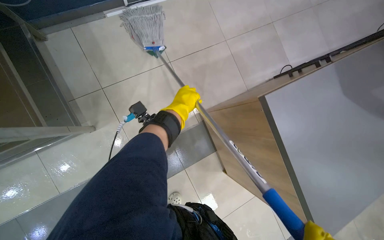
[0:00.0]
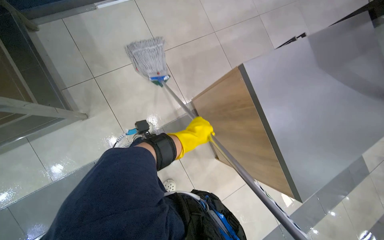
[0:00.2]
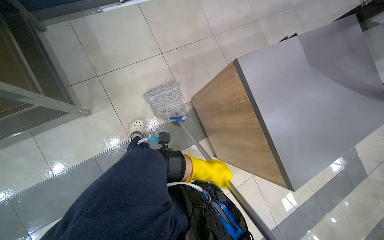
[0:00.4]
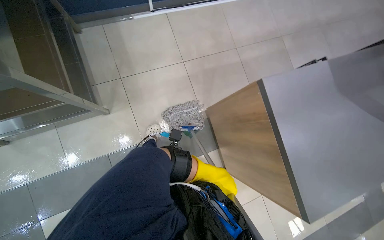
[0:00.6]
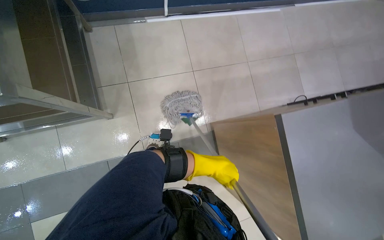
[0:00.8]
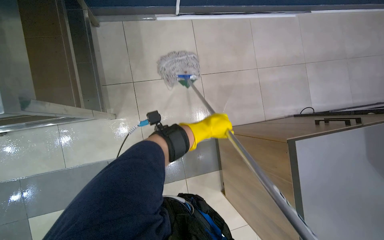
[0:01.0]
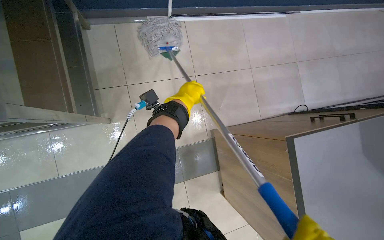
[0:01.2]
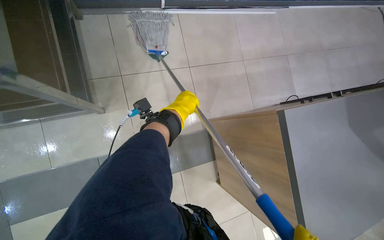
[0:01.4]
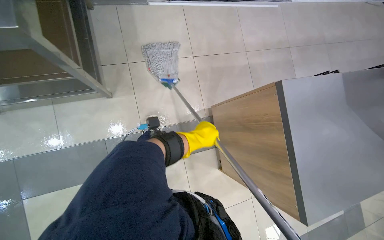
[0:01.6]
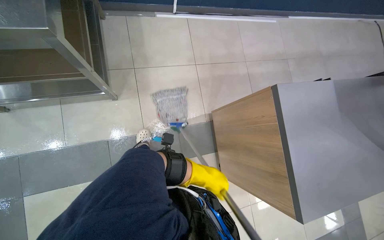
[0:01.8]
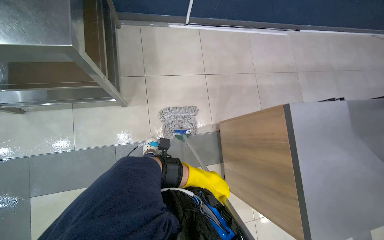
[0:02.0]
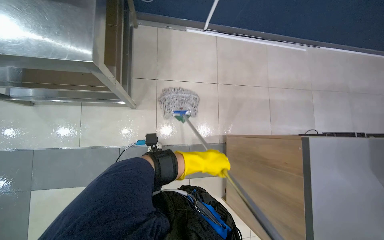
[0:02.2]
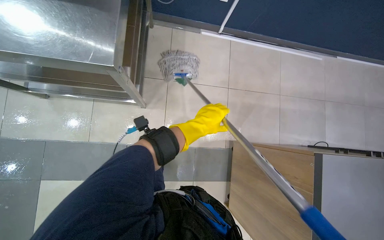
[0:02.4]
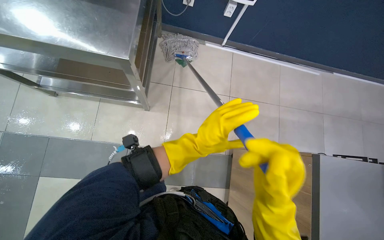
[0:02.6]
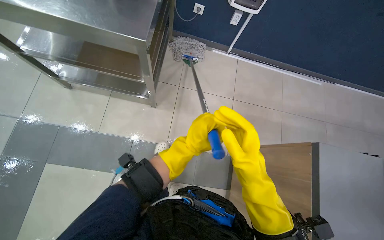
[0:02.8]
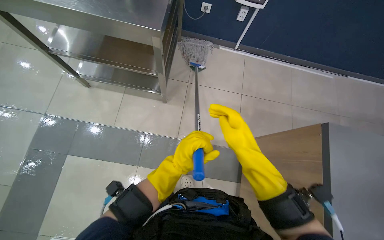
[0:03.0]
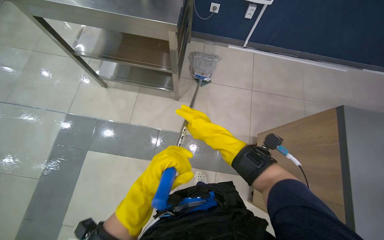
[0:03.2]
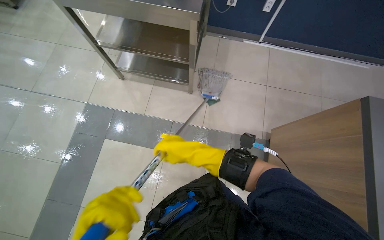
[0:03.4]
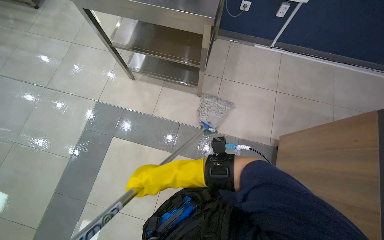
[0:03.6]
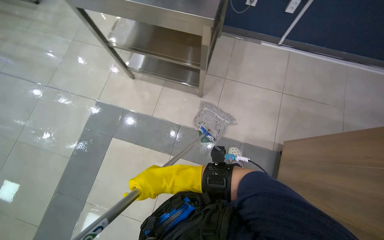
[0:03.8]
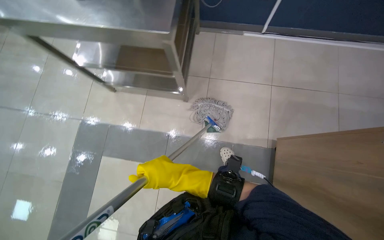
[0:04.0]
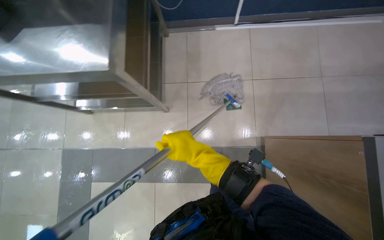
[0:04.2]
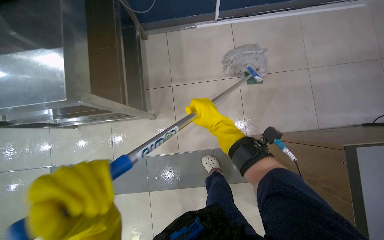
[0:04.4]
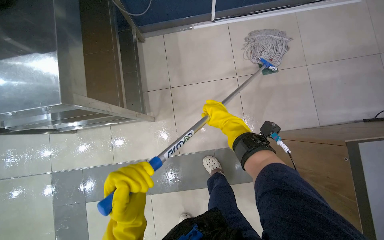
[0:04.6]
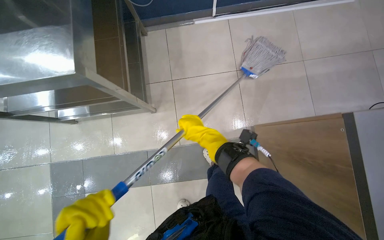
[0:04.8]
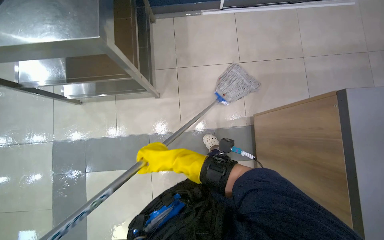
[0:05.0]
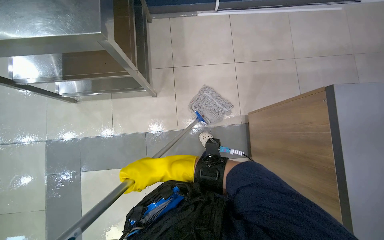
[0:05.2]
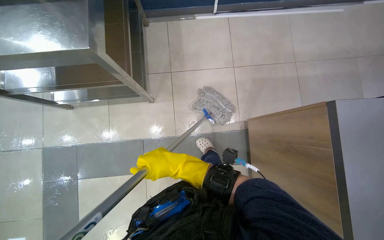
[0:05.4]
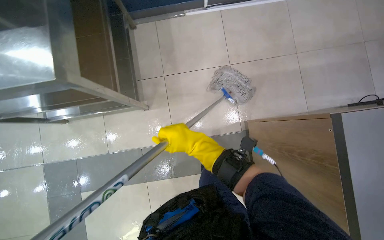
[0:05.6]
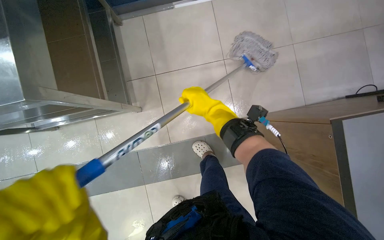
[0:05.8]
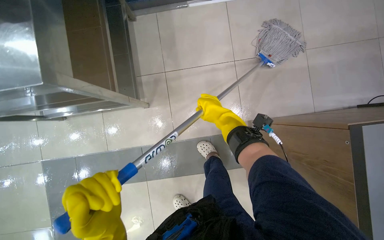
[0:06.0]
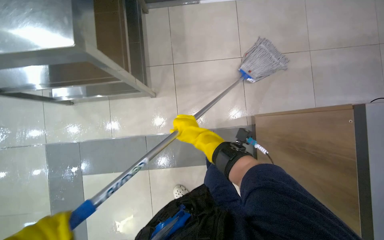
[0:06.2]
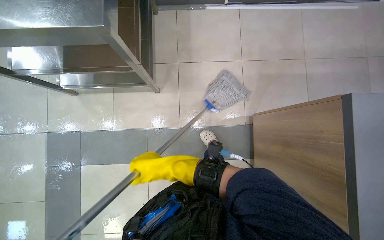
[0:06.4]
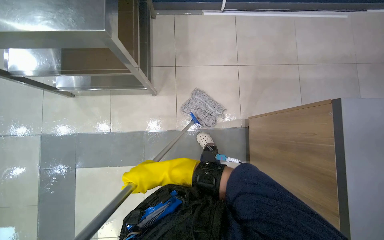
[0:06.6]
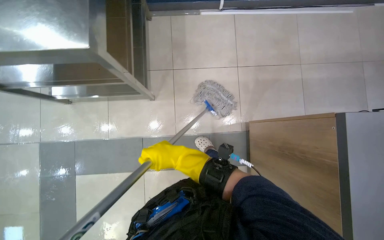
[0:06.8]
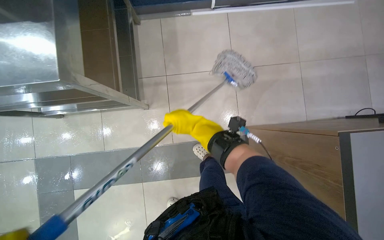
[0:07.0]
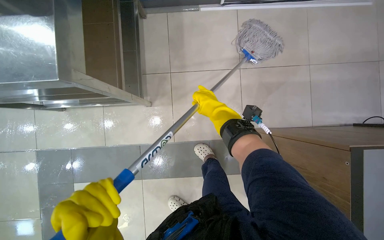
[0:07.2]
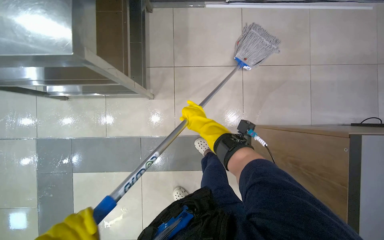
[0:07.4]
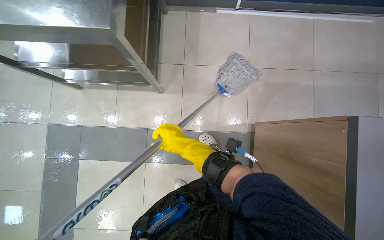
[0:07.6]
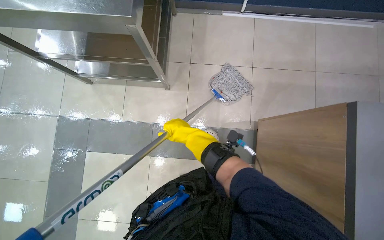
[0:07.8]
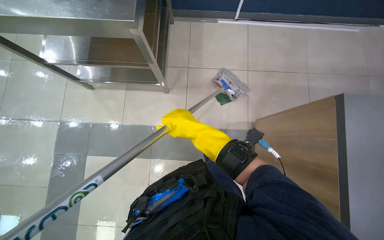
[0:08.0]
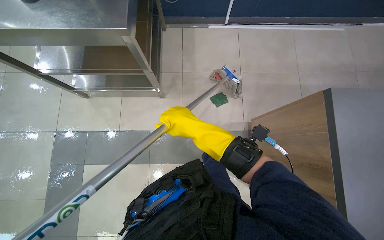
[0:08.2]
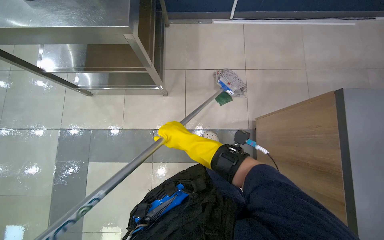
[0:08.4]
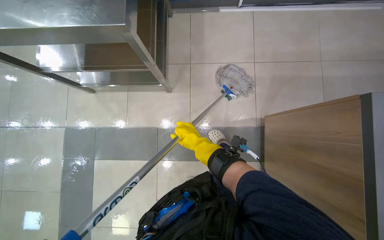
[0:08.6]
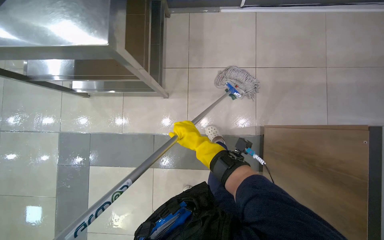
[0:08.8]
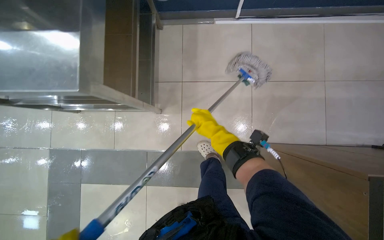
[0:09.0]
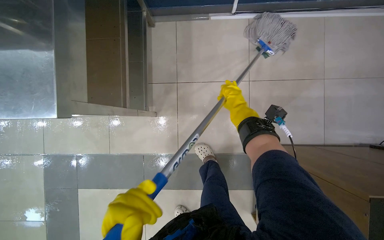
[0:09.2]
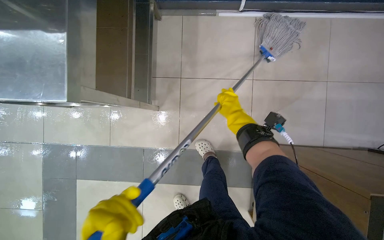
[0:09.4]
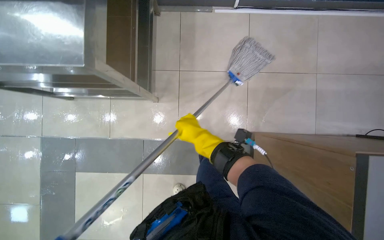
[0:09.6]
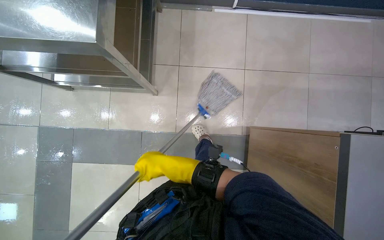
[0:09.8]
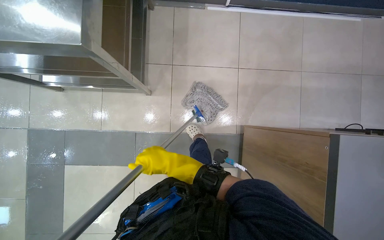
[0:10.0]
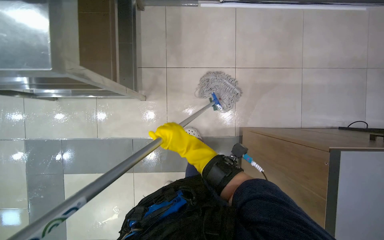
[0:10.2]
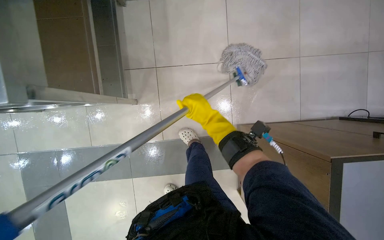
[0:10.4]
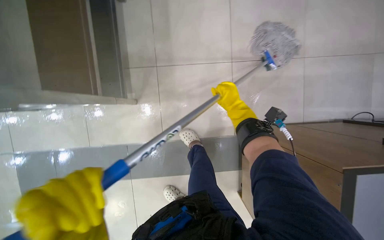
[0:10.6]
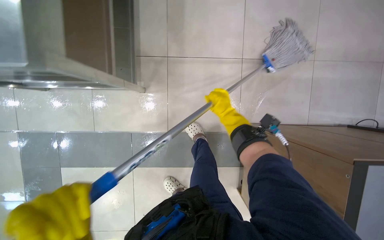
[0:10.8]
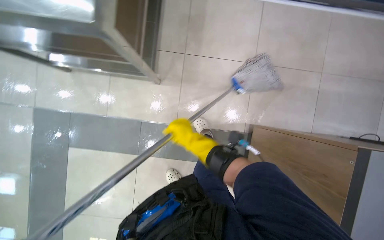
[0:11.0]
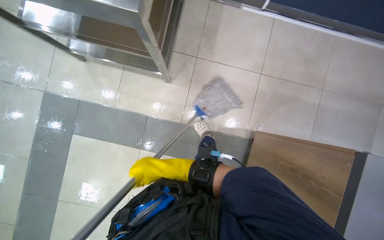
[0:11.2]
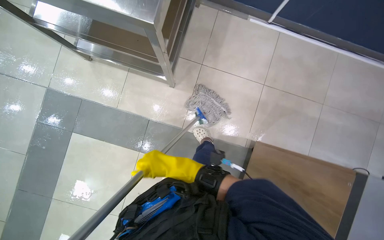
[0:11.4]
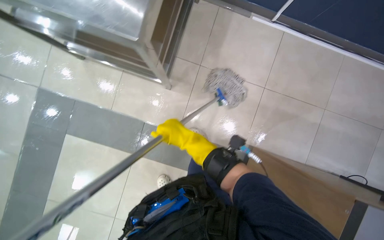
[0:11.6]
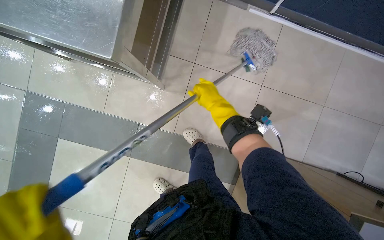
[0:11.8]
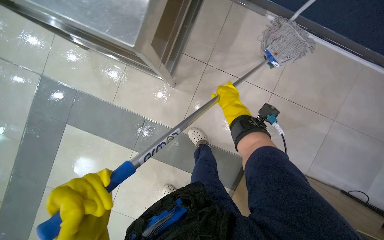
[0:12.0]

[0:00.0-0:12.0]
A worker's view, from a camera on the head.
Job: mopping floor.
The whole recording: Mopping cafeteria floor. The worker mops the tiled floor of the cafeteria with a string mop.
0:00.0 to 0:01.6: The left hand moves up and down the picture over roughly 25 cm, changing direction 2 times.
0:01.6 to 0:03.0: The view tips upward by approximately 15 degrees. The left hand is displaced nearer to the camera and down the picture by approximately 20 cm.
0:03.0 to 0:04.4: The right hand moves farther from the camera and up the picture, about 30 cm, and reaches approximately 40 cm to the left, then returns.
0:04.4 to 0:06.0: The right hand goes to the left and returns, about 20 cm each way.
0:06.0 to 0:07.6: The right hand swings left and right, some 25 cm each way, with 2 reversals.
0:07.6 to 0:09.0: The right hand goes some 20 cm to the right.
0:09.0 to 0:10.4: The right hand swings left and right, about 25 cm each way, with 2 reversals.
0:10.4 to 0:12.0: The right hand goes left and right, some 30 cm each way, reversing 2 times.

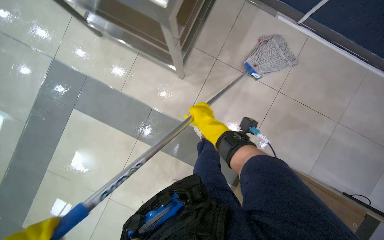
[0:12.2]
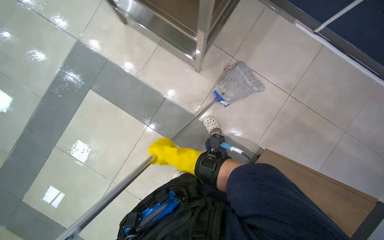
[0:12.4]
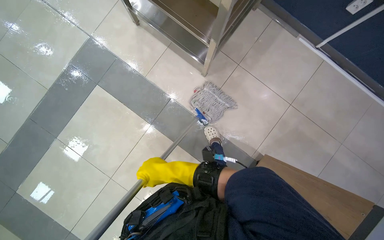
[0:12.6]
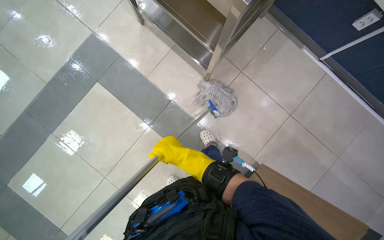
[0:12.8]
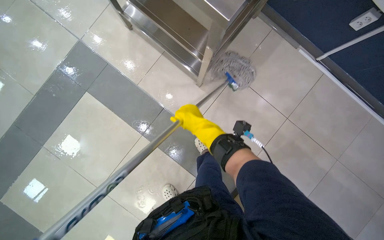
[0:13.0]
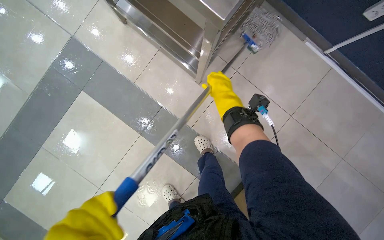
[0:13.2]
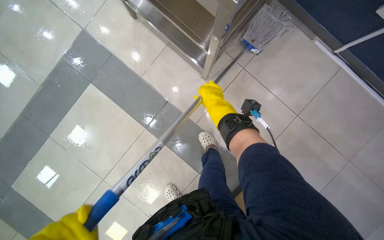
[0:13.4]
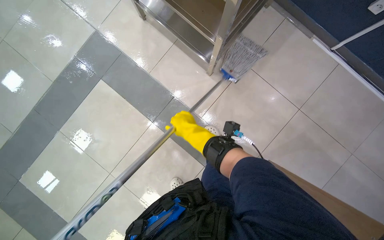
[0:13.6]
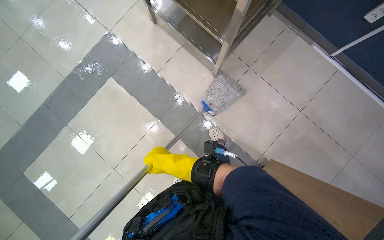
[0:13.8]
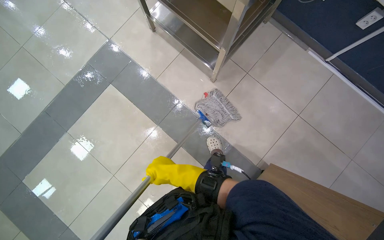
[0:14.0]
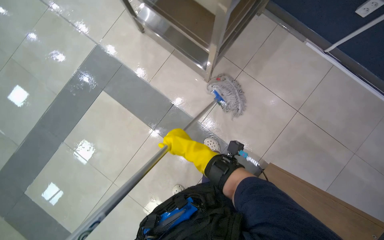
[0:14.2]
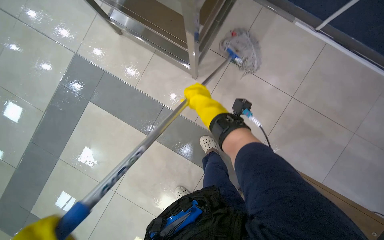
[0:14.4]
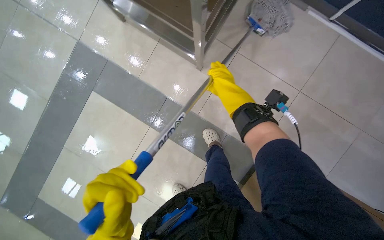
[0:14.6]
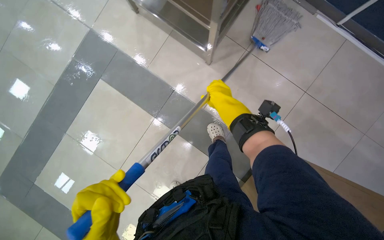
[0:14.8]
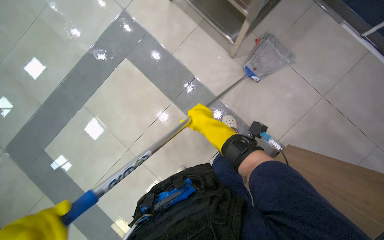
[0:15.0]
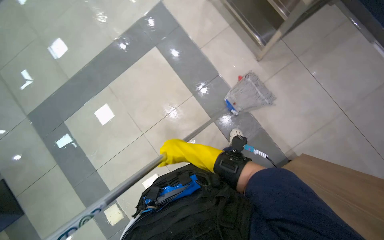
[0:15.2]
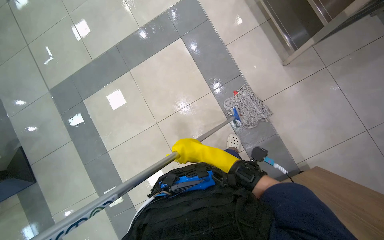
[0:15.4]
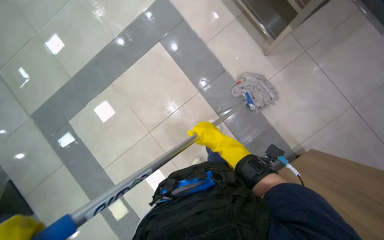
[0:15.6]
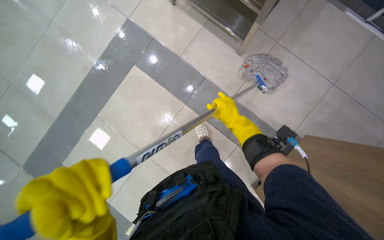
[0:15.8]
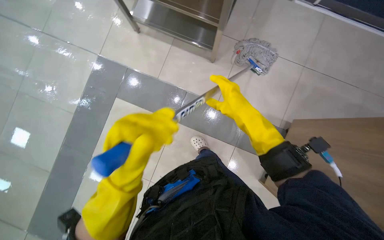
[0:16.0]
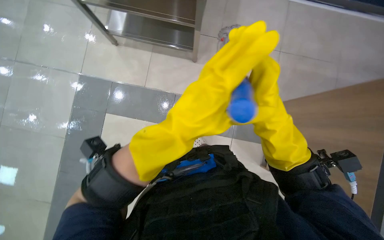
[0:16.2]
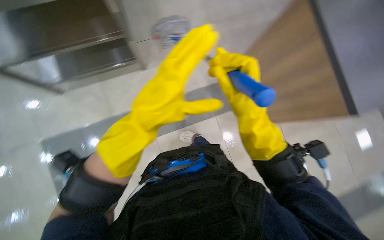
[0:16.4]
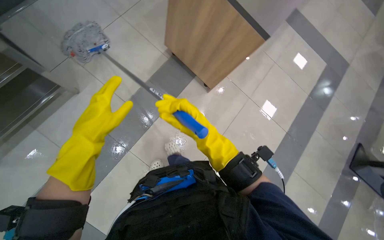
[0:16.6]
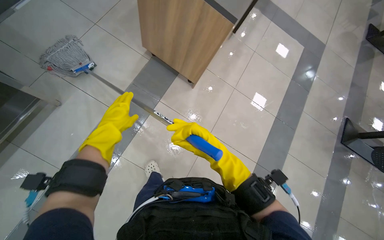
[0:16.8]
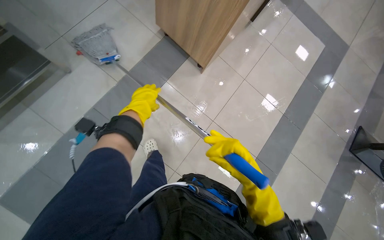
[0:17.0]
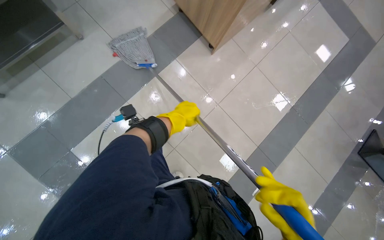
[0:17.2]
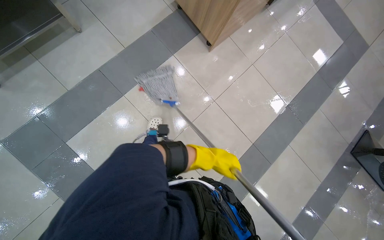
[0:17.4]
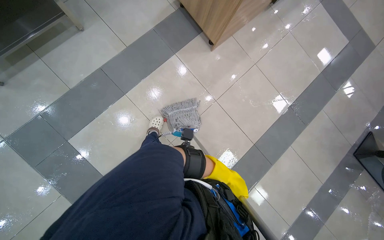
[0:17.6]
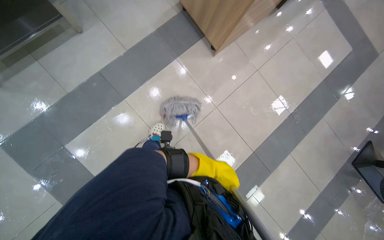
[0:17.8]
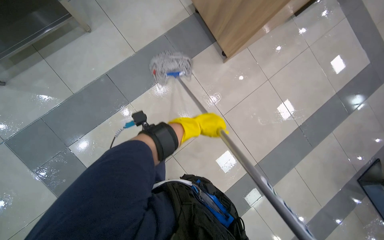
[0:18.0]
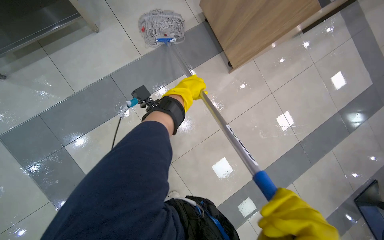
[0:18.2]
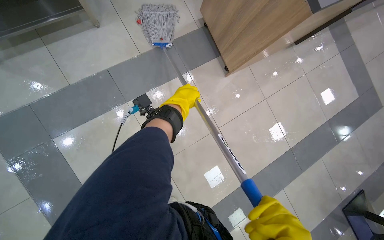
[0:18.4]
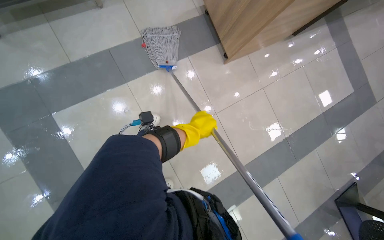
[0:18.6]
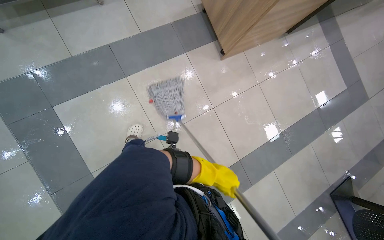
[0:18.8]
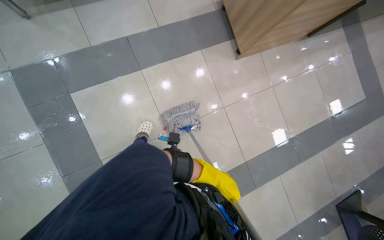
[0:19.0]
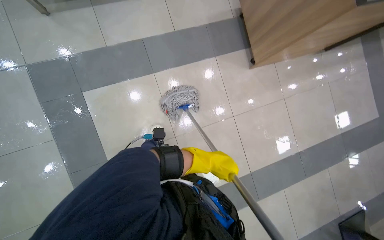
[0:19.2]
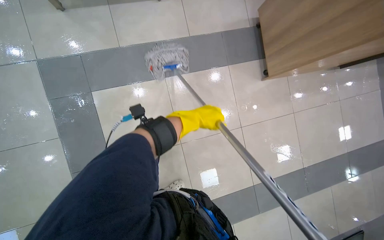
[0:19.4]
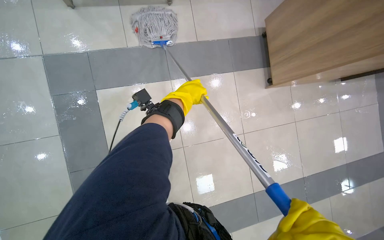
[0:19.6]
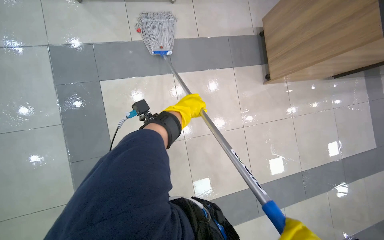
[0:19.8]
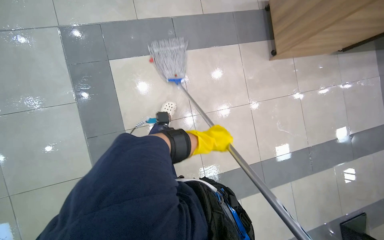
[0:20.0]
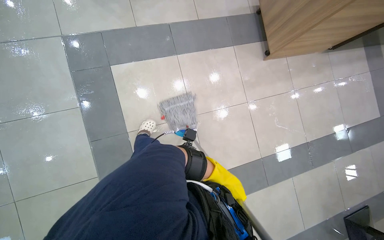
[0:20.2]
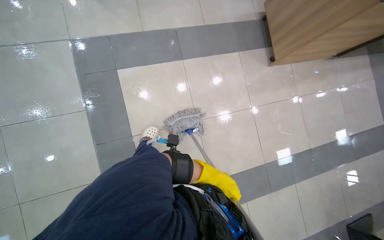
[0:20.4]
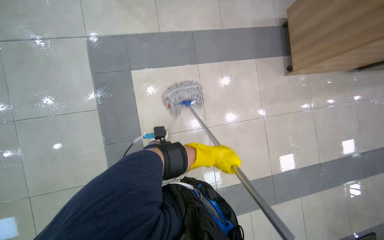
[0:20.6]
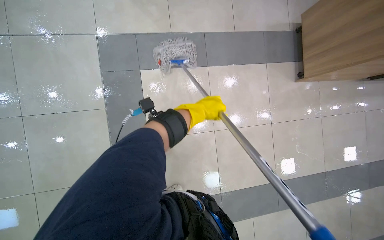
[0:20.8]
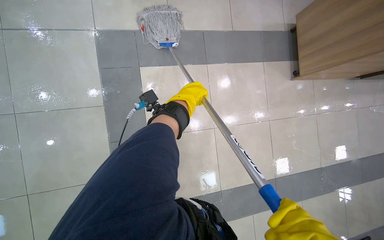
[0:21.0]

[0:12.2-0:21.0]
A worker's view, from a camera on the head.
Job: mopping floor.
The whole recording: Mopping cafeteria floor. The worker mops the tiled floor of the cafeteria with a string mop.
0:12.2 to 0:13.6: The right hand swings up and down the picture, some 25 cm each way, with 2 reversals.
0:13.6 to 0:15.2: The right hand swings up and down the picture, approximately 30 cm each way, with 2 reversals.
0:15.2 to 0:16.6: The wearer's head swings about 45 degrees to the right.
0:16.6 to 0:18.0: The right hand shifts about 40 cm to the right and farther from the camera.
0:18.0 to 0:19.6: The scene rotates clockwise by about 25 degrees. The right hand swings up and down the picture, about 35 cm each way, with 2 reversals.
0:19.6 to 0:21.0: The right hand travels down the picture and back again, some 30 cm each way.
